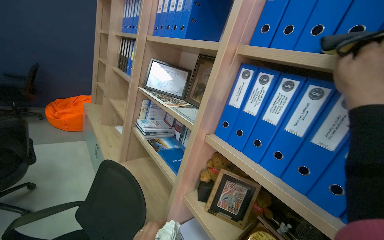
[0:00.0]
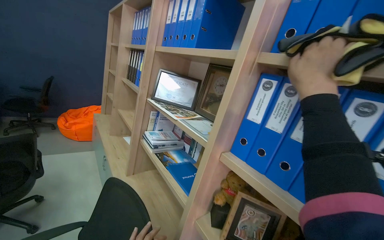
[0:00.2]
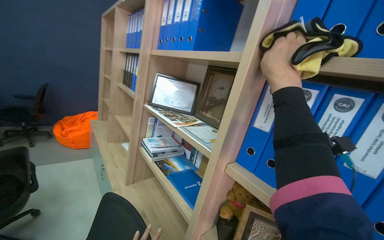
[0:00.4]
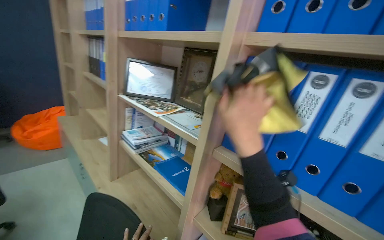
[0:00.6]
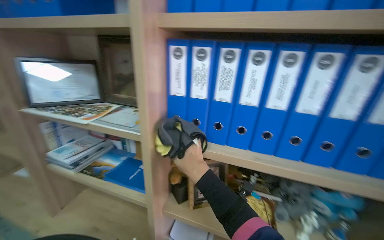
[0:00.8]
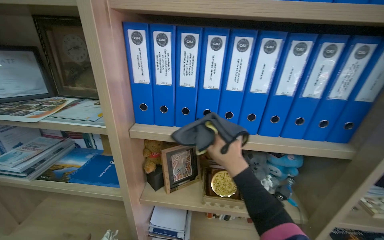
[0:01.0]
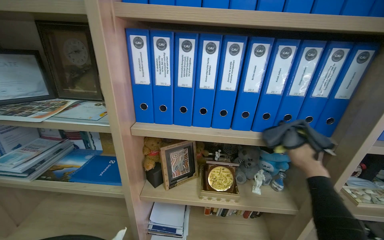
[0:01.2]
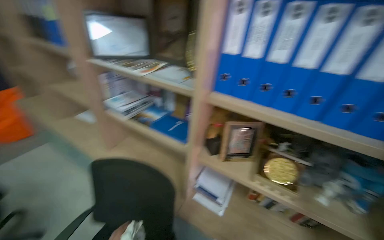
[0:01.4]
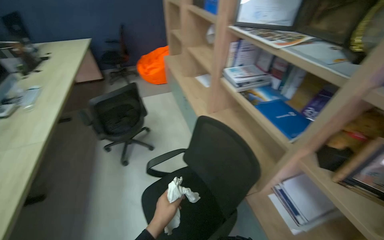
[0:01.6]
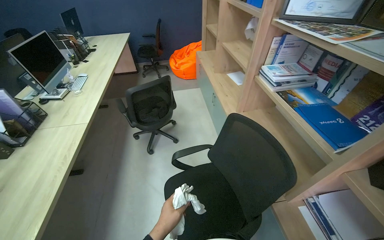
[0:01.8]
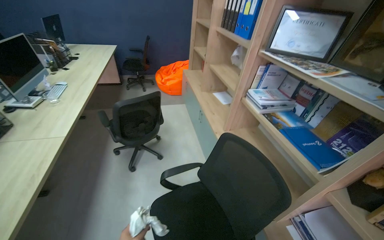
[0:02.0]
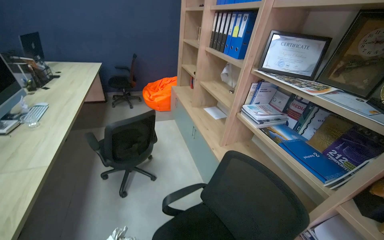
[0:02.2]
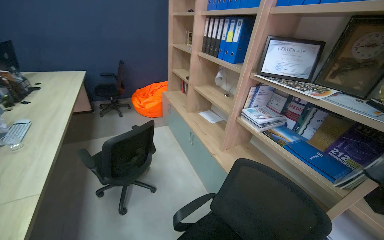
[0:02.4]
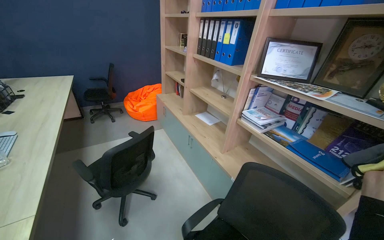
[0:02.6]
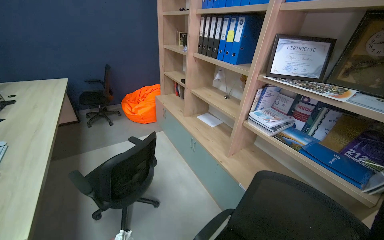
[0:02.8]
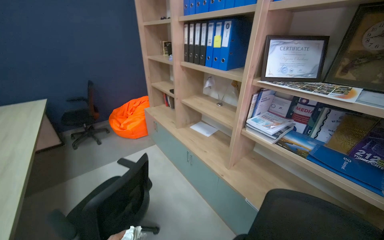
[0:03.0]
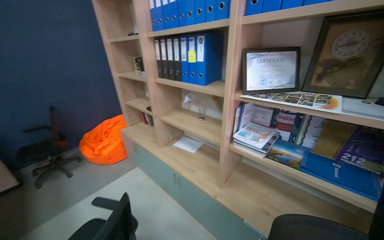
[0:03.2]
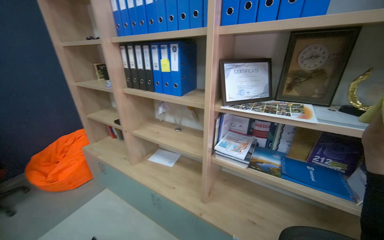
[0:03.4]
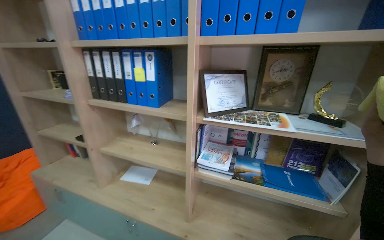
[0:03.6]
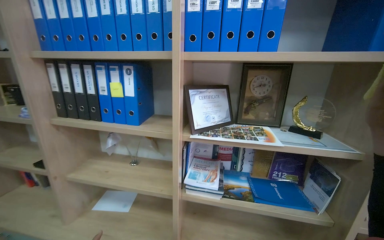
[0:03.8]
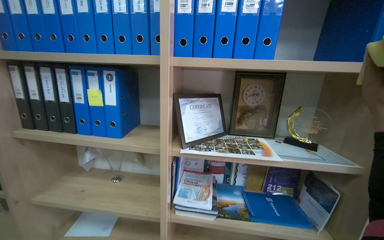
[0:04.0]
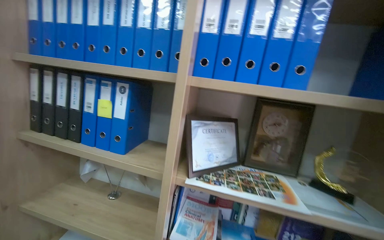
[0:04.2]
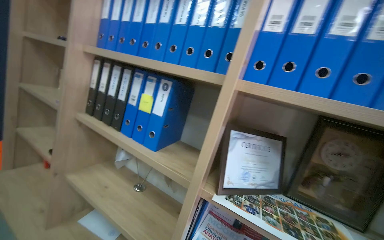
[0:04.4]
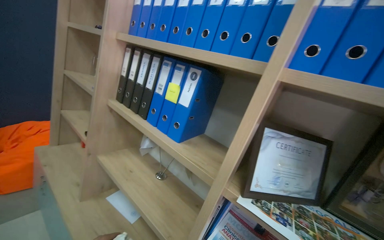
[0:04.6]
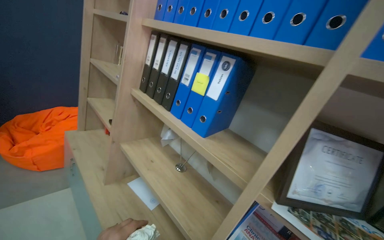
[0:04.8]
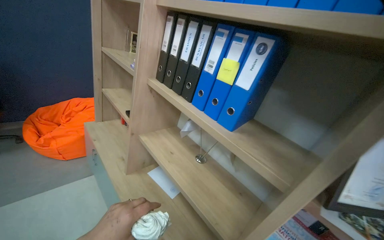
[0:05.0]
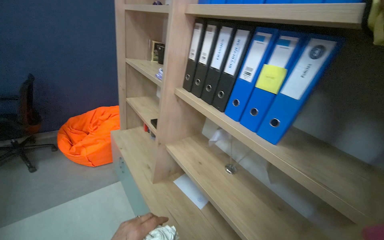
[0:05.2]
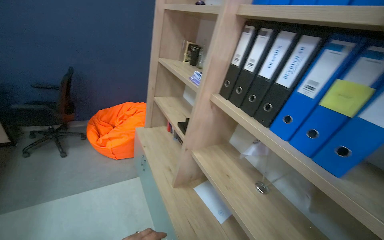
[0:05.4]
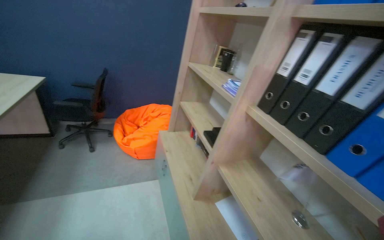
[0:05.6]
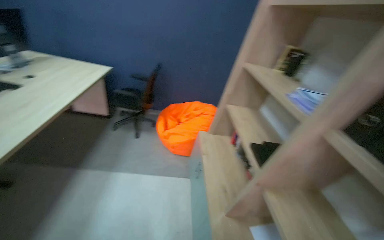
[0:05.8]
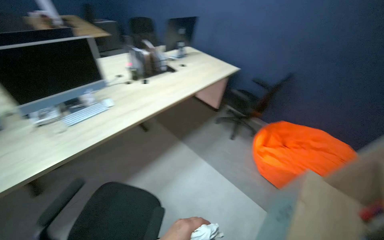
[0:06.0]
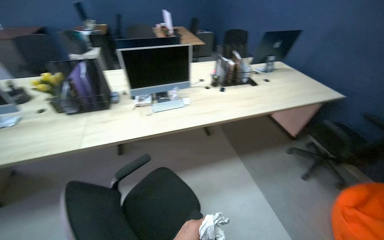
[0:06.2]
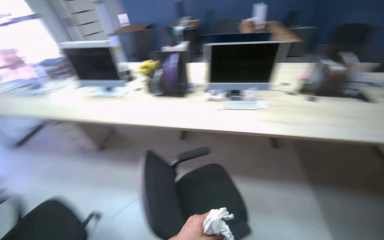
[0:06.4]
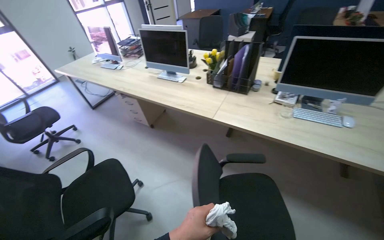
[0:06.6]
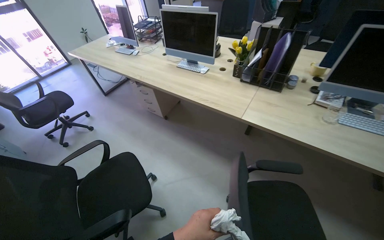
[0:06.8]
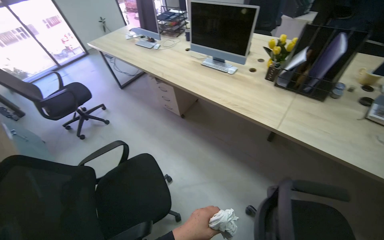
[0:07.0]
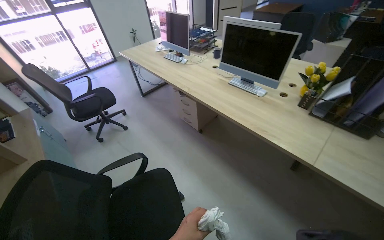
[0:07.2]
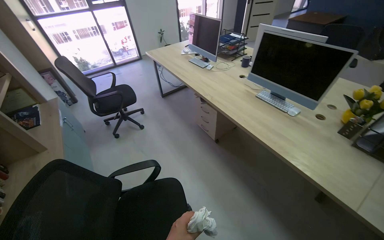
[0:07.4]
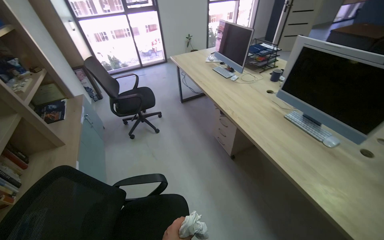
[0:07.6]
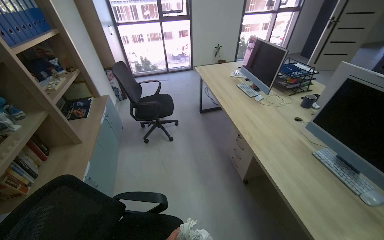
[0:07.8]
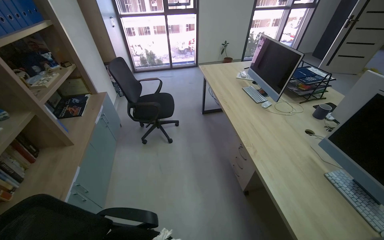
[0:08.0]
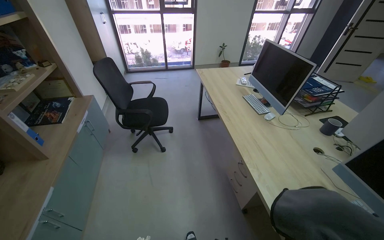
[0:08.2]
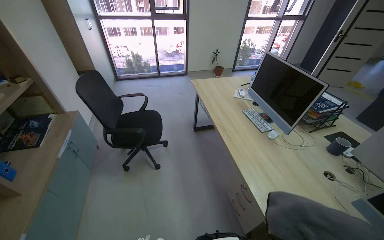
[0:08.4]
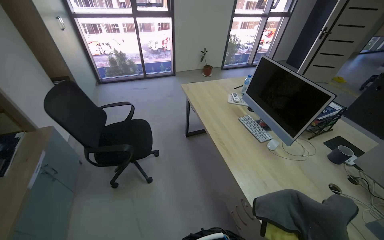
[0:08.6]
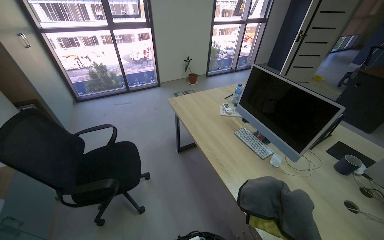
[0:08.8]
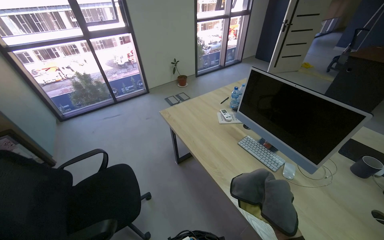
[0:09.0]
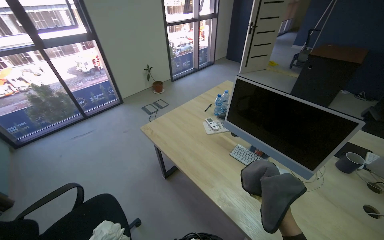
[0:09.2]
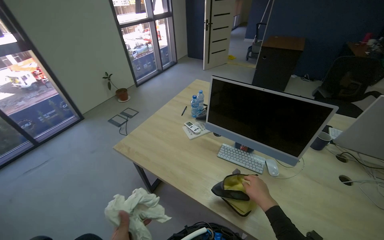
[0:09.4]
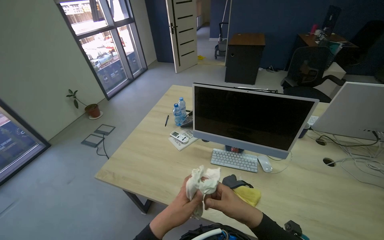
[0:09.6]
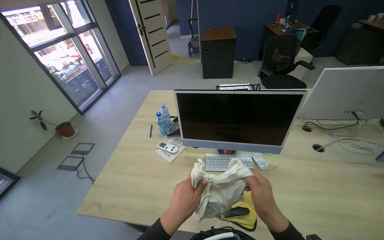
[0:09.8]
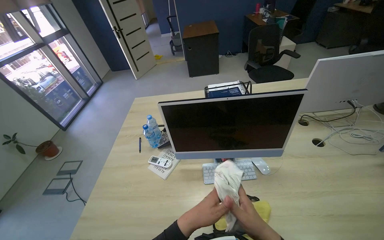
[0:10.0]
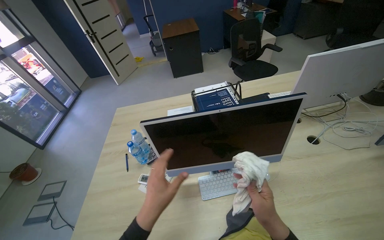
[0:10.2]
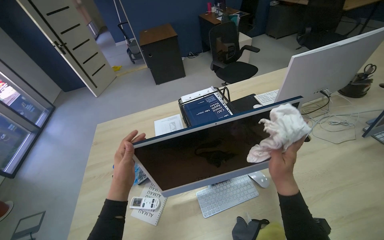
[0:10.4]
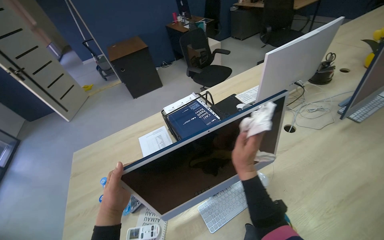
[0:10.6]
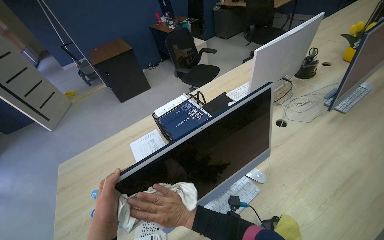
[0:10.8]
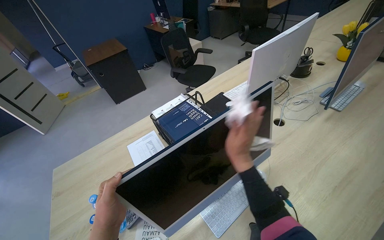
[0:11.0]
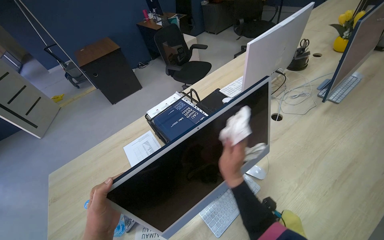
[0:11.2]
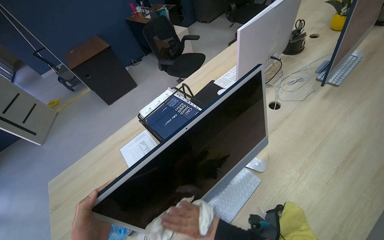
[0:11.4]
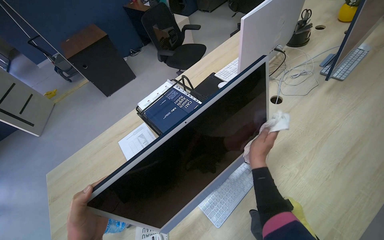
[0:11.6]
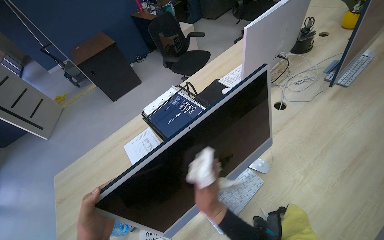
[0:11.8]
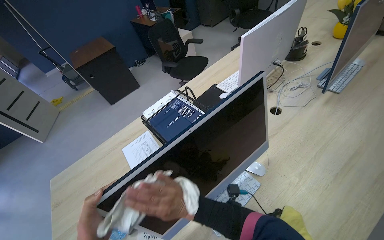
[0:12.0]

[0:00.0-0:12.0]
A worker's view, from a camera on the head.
Job: wiping surfaces.
The whole recording: Wiping office bookshelves. The worker wipes the wooden shelves of the office bookshelf.
0:00.0 to 0:01.6: The camera sweeps to the left, by about 20 degrees. The wearer looks approximately 25 degrees further downward.
0:01.6 to 0:03.0: The camera travels approximately 60 cm. The head turns to the right by about 20 degrees. The wearer looks roughly 15 degrees further upward.
0:03.0 to 0:04.4: The camera travels about 60 cm. The view pans to the right by about 25 degrees. The view tilts some 25 degrees upward.
0:04.4 to 0:06.0: The wearer moves approximately 60 cm. The wearer's head swings some 105 degrees to the left.
0:06.0 to 0:07.6: The wearer moves about 90 cm. The wearer's head swings approximately 115 degrees to the left.
0:07.6 to 0:09.0: The wearer moves some 1 m.
0:09.0 to 0:10.4: The camera travels some 60 cm. The wearer's head swings some 70 degrees to the right.
0:10.4 to 0:12.0: The head rotates about 25 degrees to the right.

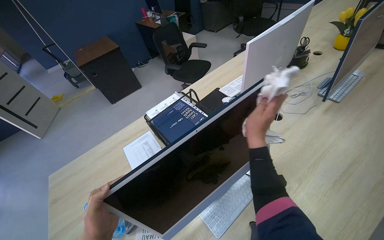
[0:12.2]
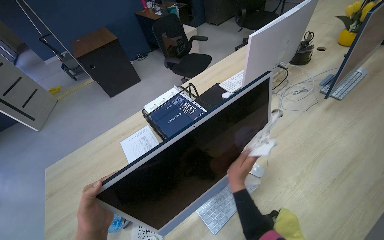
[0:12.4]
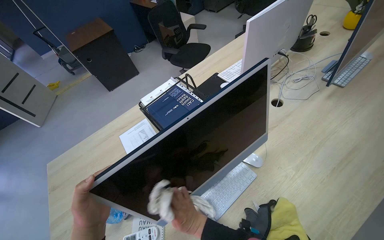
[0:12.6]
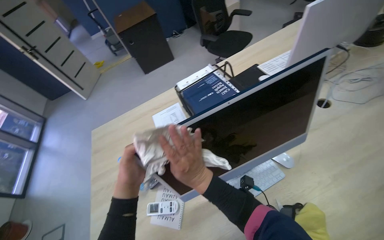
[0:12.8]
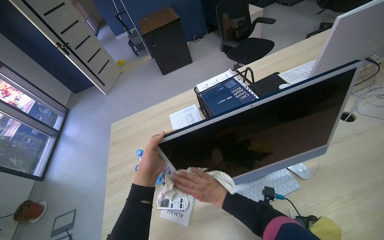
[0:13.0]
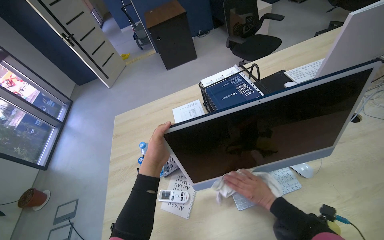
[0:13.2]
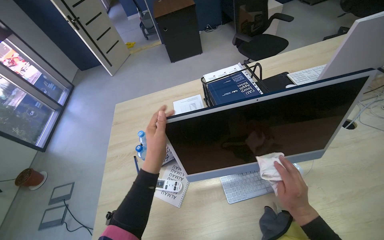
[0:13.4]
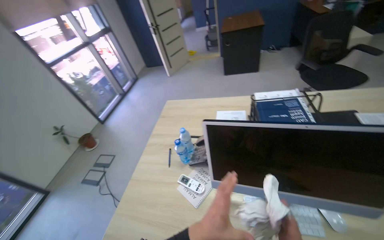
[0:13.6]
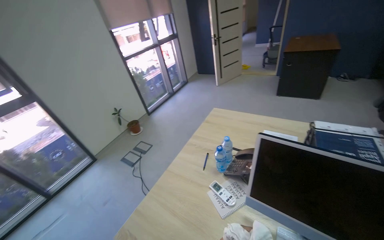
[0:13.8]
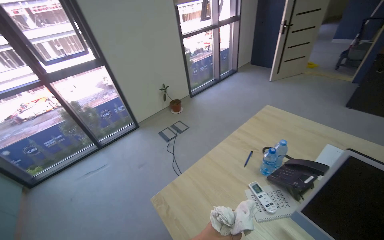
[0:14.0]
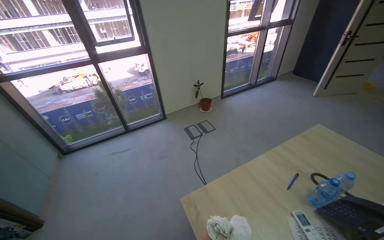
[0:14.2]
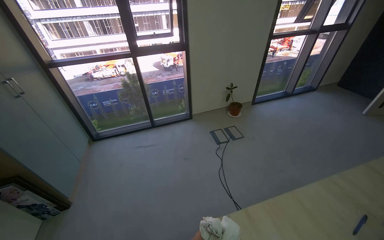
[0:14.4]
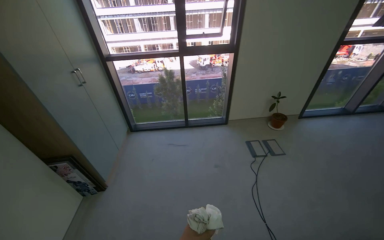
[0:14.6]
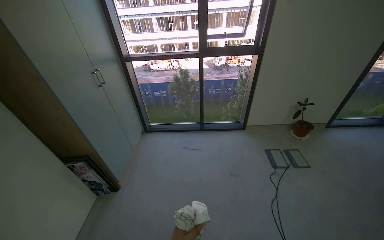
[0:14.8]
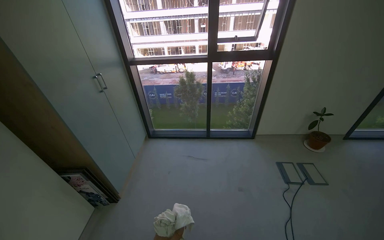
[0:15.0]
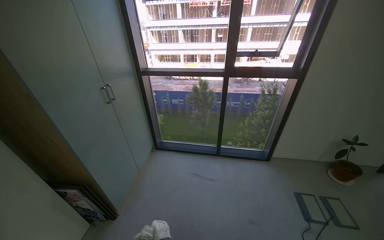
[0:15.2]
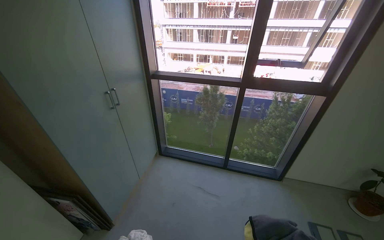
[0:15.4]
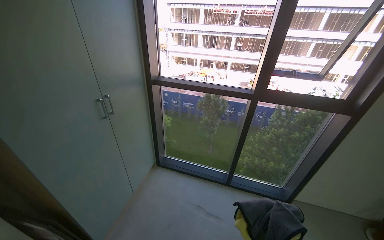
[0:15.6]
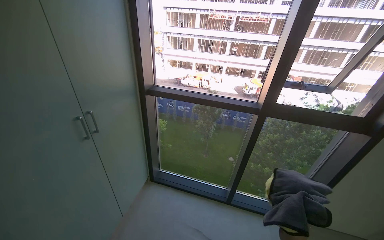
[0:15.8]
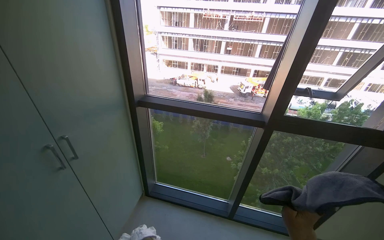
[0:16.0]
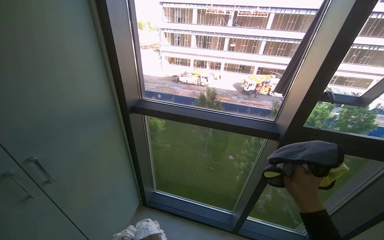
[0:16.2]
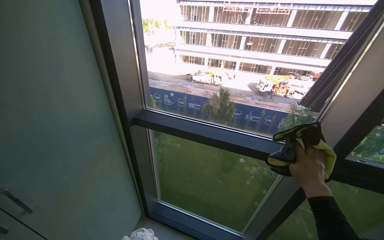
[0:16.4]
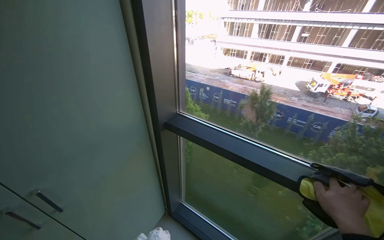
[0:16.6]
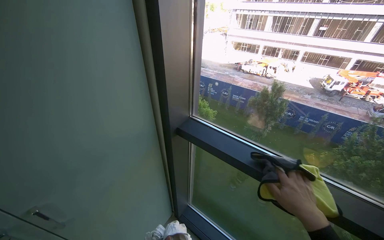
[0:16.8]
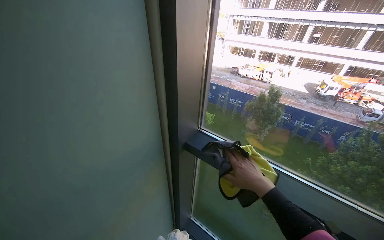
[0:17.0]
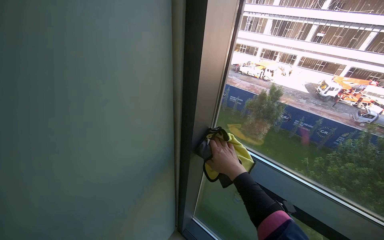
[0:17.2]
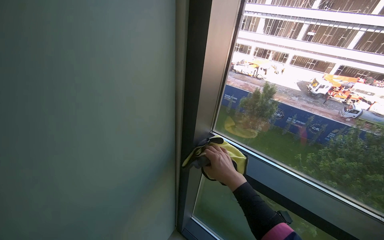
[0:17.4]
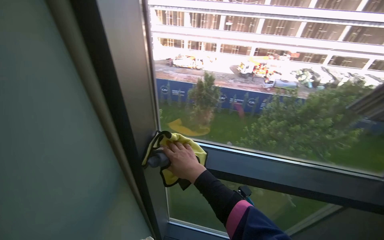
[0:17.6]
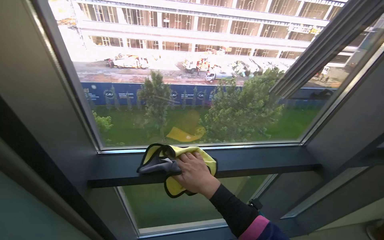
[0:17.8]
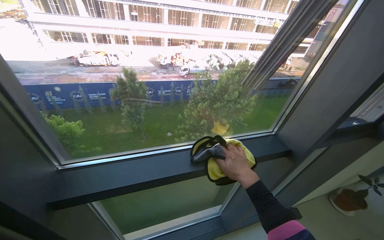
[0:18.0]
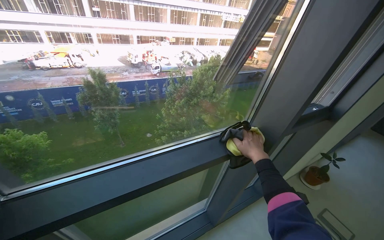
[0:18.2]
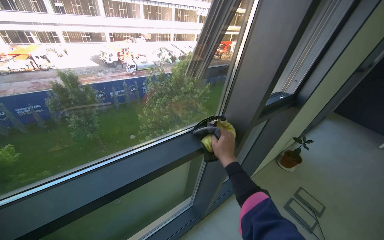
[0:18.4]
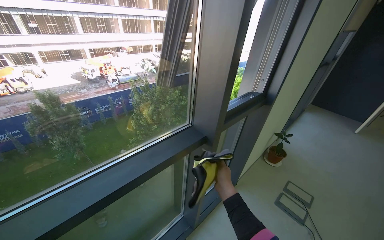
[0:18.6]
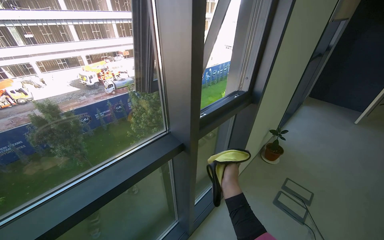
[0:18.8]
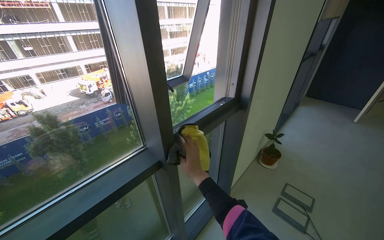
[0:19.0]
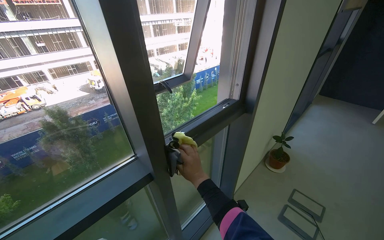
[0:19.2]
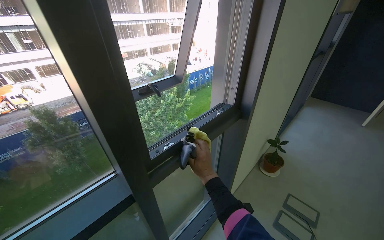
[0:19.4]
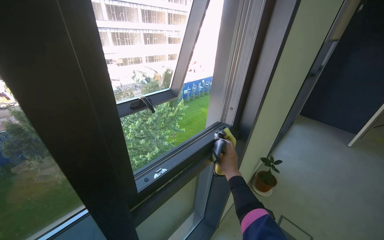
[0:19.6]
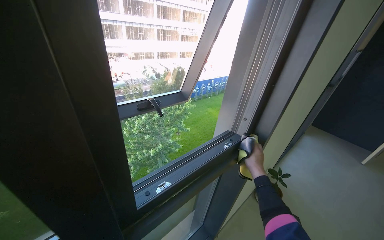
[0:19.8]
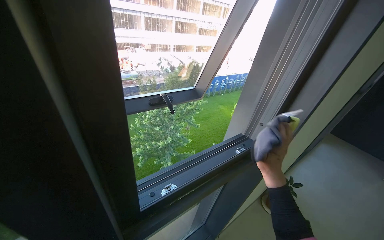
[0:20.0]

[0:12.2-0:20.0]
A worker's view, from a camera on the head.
Job: wiping surfaces.
The whole recording: Wiping office bookshelves. The worker wipes the wooden shelves of the office bookshelf.
0:12.2 to 0:13.8: The head turns to the left by roughly 65 degrees.
0:13.8 to 0:15.4: The camera is carried some 1 m. The head turns to the left by some 75 degrees.
0:15.4 to 0:16.8: The wearer moves some 1 m. The head turns to the left by about 20 degrees.
0:18.4 to 0:20.0: The camera is carried approximately 60 cm.
